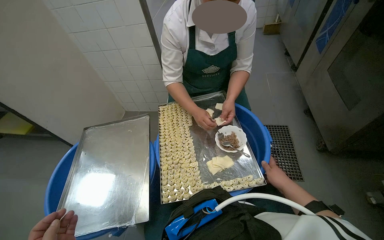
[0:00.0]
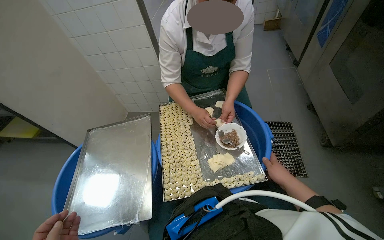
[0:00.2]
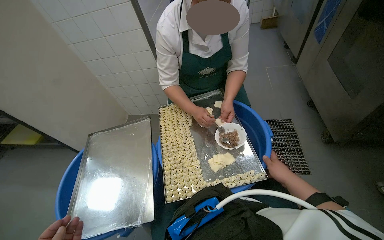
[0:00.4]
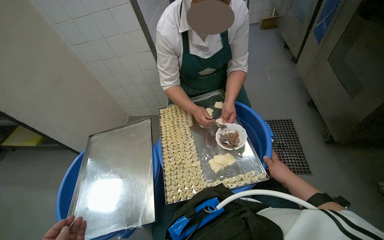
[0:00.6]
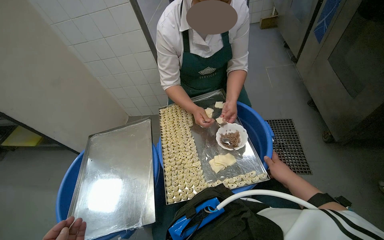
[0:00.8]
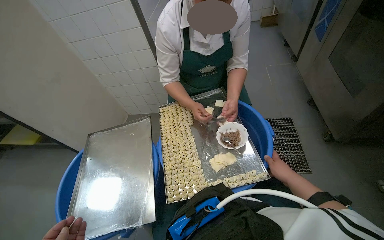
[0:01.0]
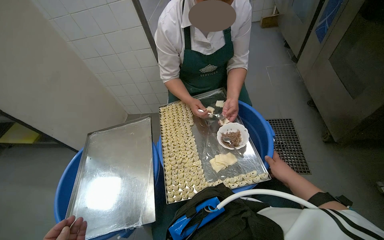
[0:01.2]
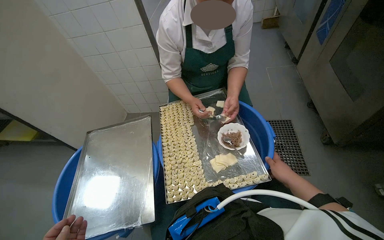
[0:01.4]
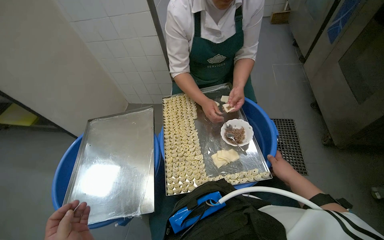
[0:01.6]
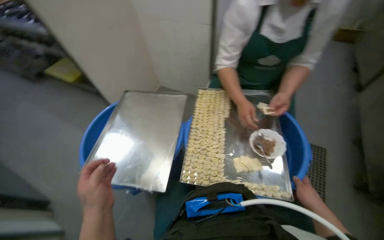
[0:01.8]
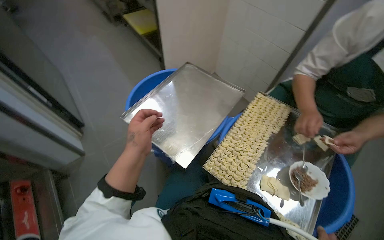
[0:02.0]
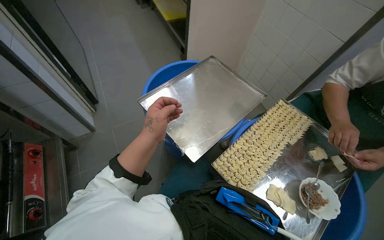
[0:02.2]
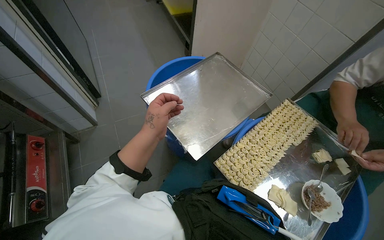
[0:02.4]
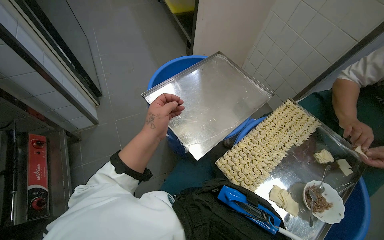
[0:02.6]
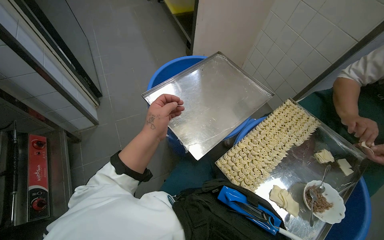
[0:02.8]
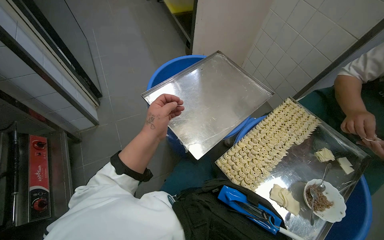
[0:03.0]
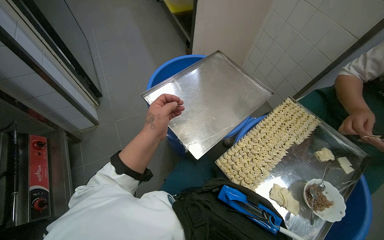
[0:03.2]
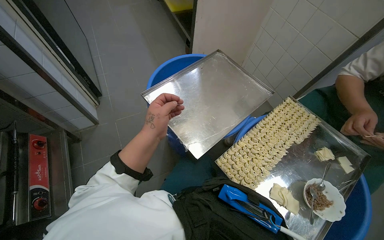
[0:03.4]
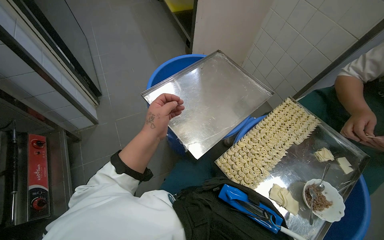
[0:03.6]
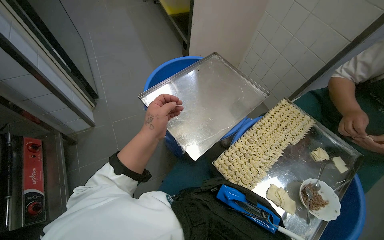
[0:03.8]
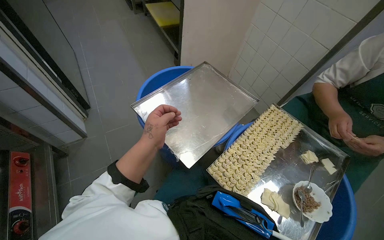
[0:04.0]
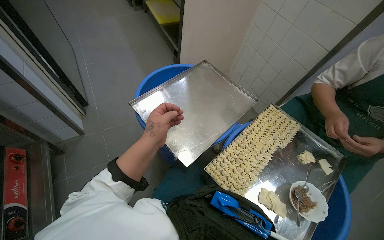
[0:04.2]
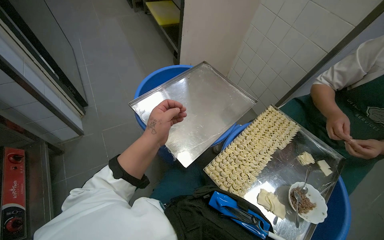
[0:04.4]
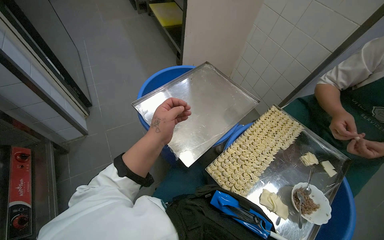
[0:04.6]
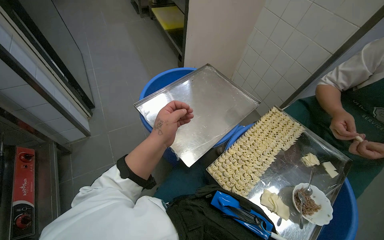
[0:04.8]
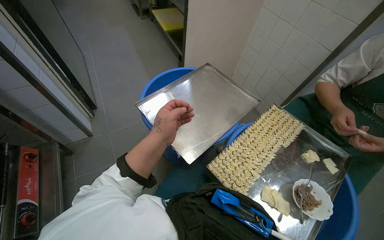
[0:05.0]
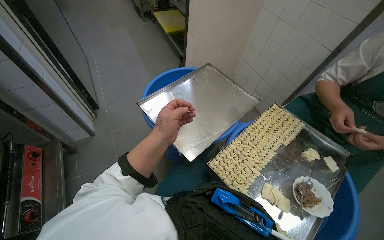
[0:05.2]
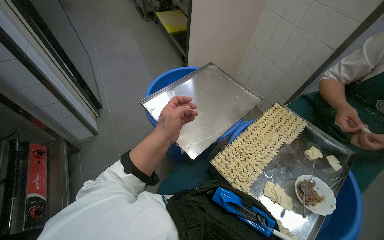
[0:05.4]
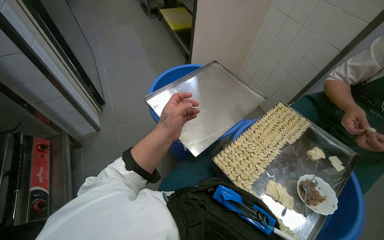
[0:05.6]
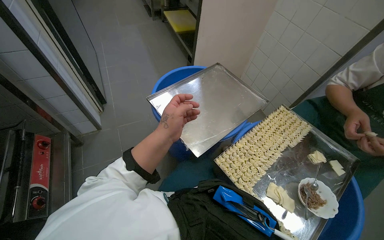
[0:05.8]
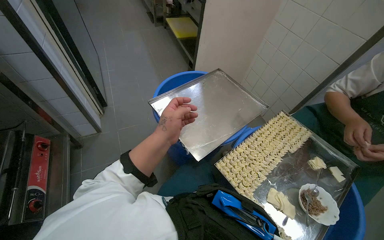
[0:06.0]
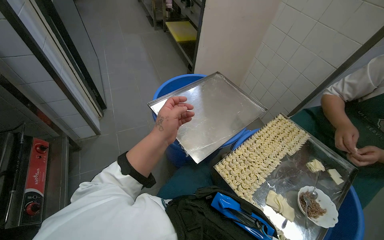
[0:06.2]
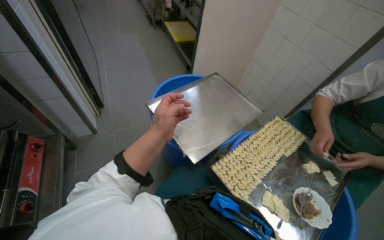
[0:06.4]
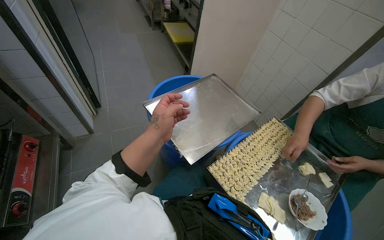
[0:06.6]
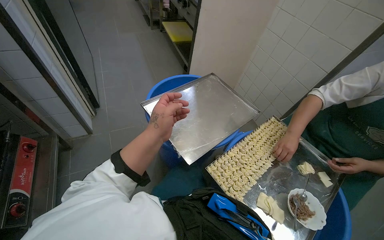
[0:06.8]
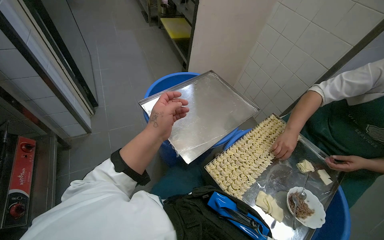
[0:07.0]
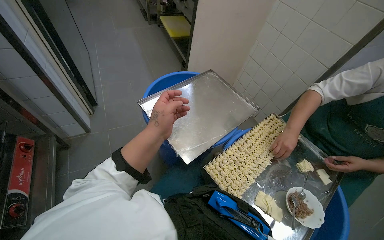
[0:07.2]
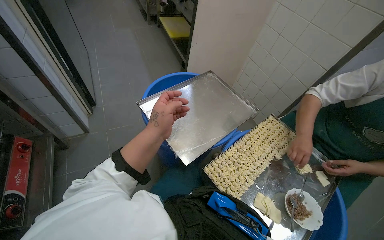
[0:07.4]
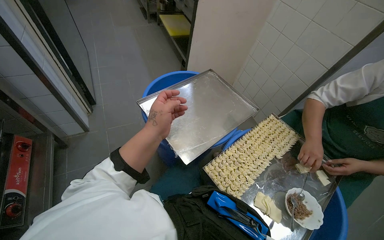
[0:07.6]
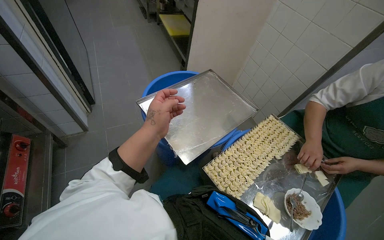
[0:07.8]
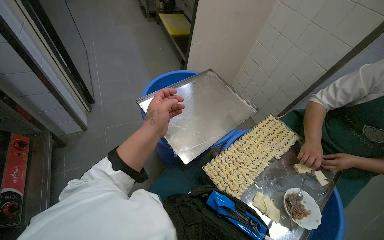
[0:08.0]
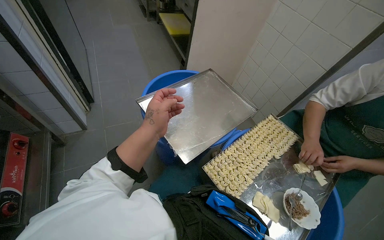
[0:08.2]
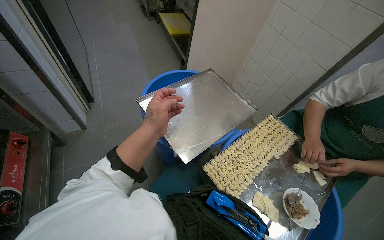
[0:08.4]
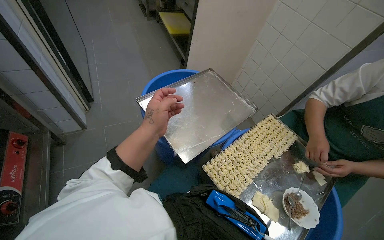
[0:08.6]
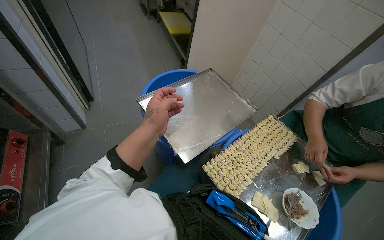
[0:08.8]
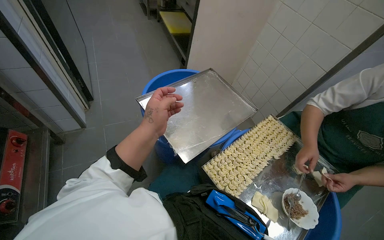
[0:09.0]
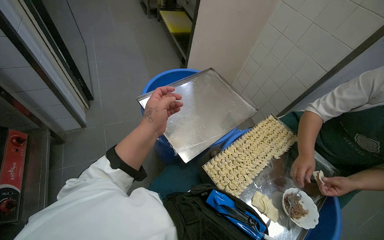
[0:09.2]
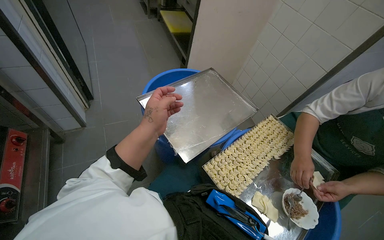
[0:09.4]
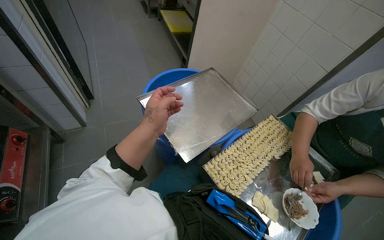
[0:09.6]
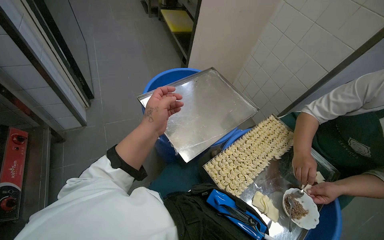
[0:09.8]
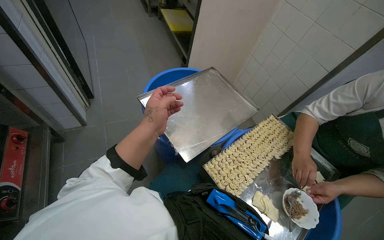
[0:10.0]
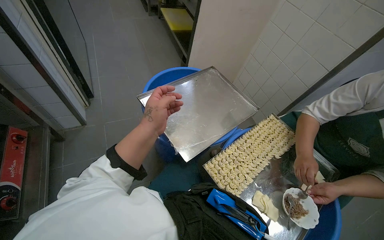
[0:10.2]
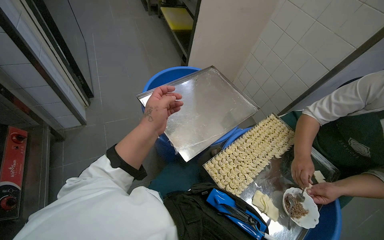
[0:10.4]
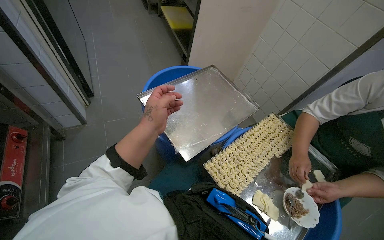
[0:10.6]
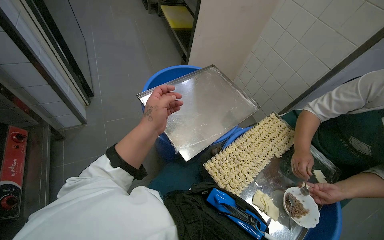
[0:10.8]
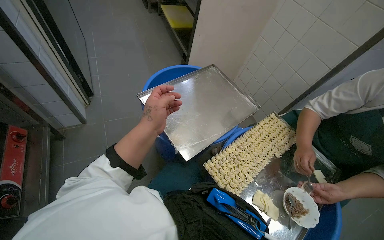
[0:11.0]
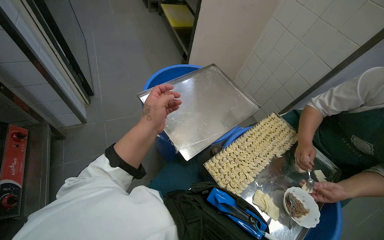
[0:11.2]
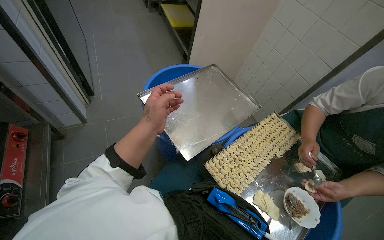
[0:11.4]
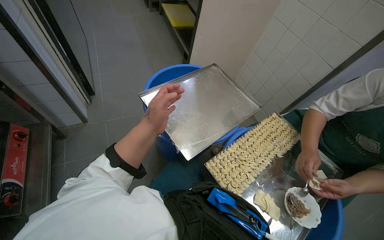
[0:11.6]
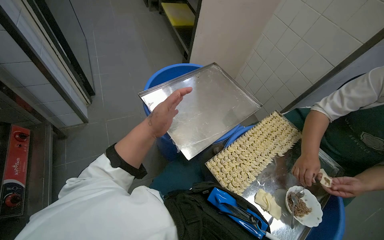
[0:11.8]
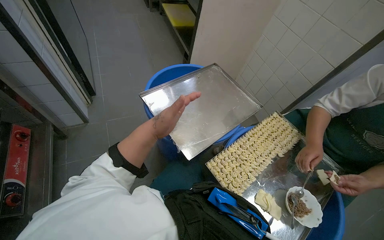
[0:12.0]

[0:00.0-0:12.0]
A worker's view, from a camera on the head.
Job: preparing food.
The whole recording: Filling dough pieces with meat. The worker continues to fill dough pieces with meat and shape them before placing them on a tray.
0:01.6 to 0:03.0: The head rotates some 60 degrees to the left.

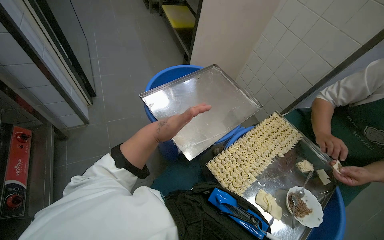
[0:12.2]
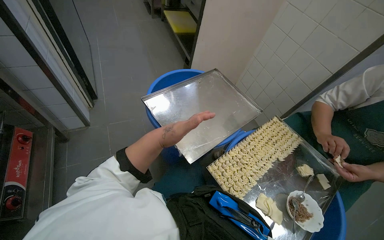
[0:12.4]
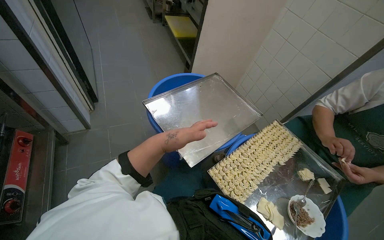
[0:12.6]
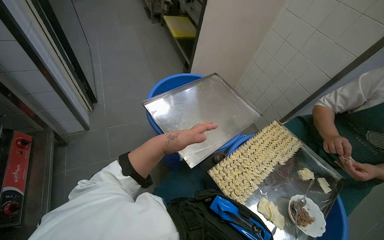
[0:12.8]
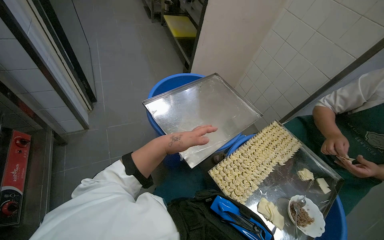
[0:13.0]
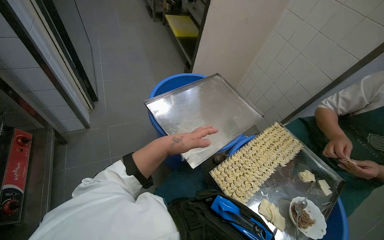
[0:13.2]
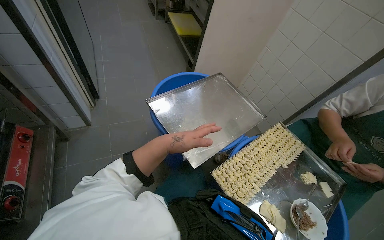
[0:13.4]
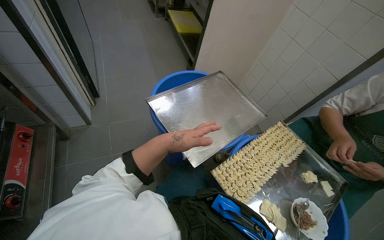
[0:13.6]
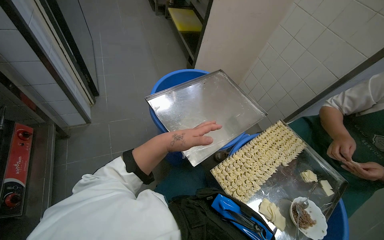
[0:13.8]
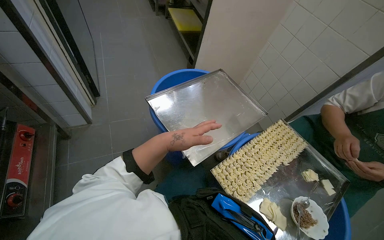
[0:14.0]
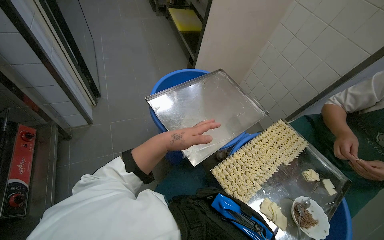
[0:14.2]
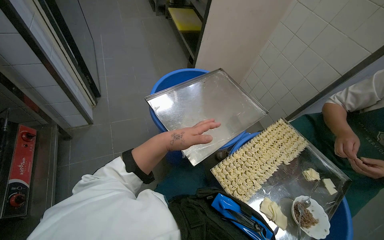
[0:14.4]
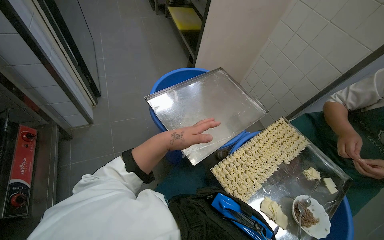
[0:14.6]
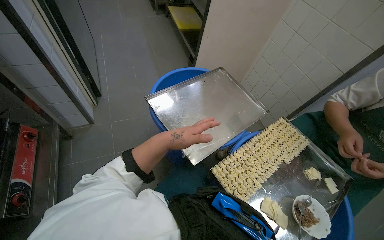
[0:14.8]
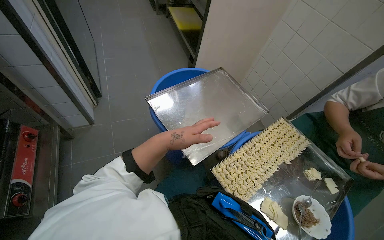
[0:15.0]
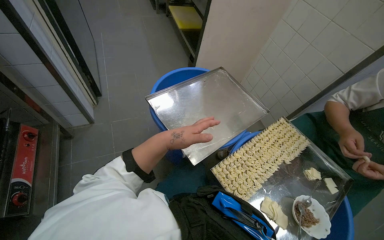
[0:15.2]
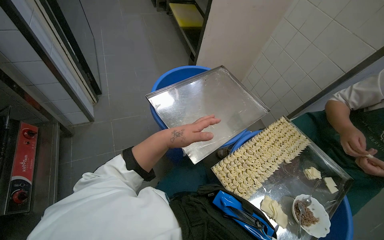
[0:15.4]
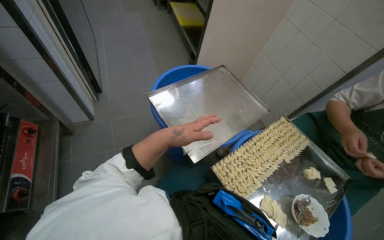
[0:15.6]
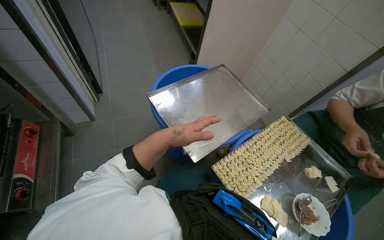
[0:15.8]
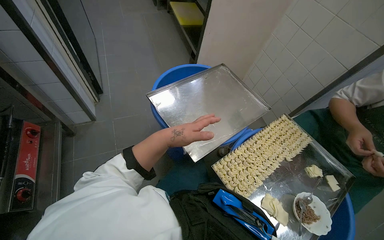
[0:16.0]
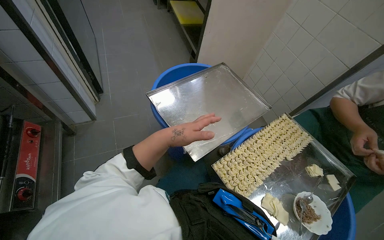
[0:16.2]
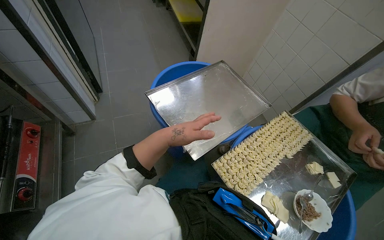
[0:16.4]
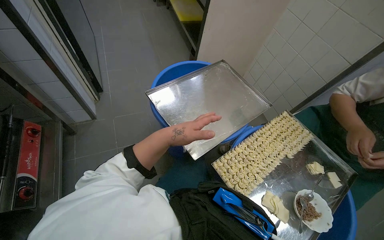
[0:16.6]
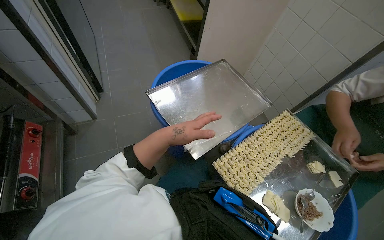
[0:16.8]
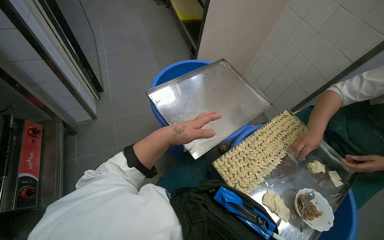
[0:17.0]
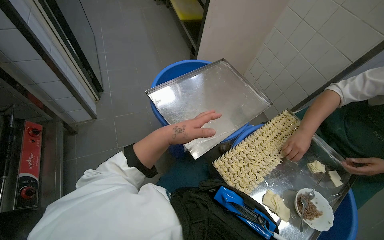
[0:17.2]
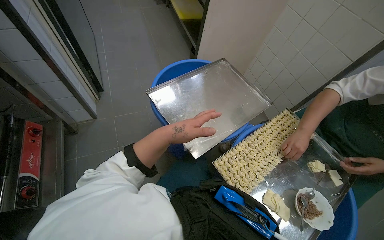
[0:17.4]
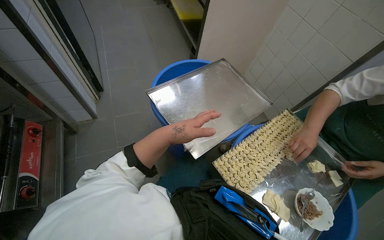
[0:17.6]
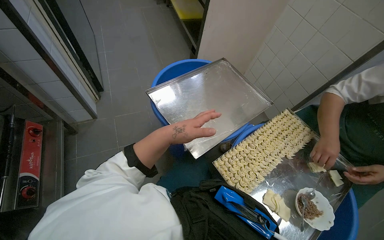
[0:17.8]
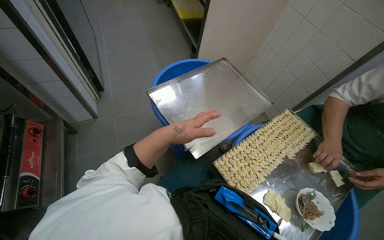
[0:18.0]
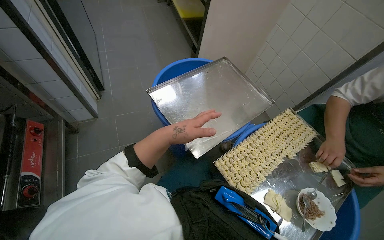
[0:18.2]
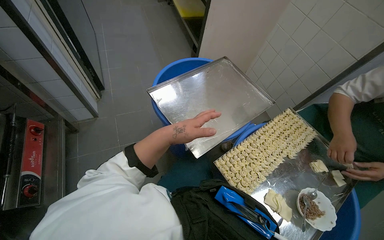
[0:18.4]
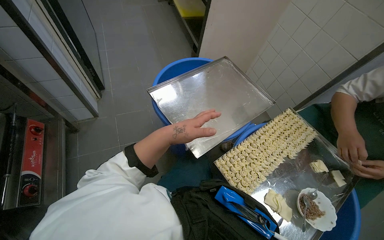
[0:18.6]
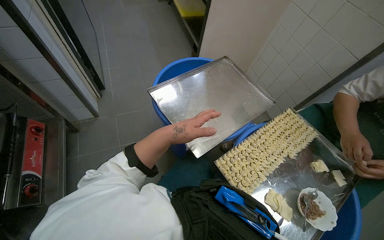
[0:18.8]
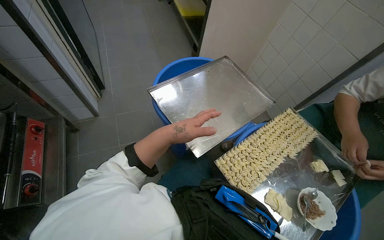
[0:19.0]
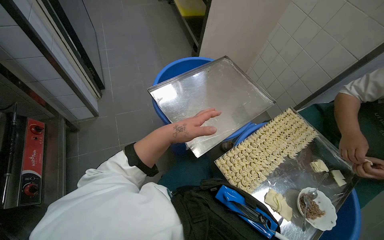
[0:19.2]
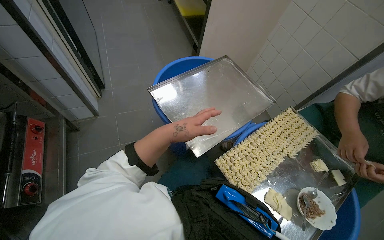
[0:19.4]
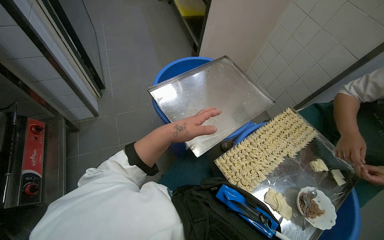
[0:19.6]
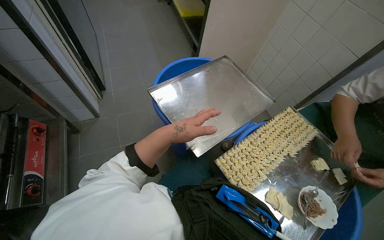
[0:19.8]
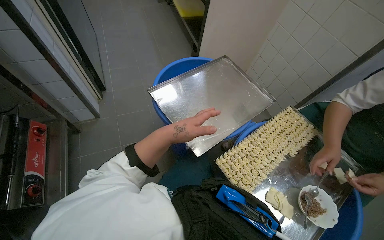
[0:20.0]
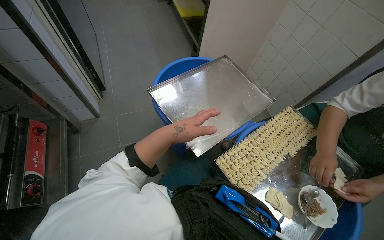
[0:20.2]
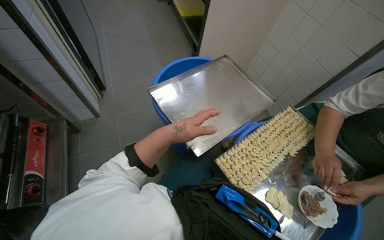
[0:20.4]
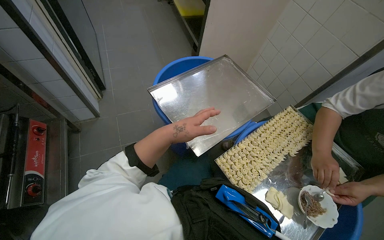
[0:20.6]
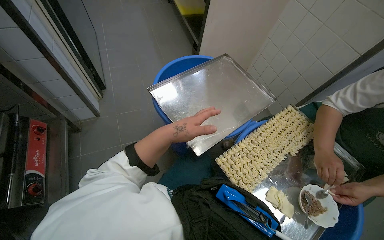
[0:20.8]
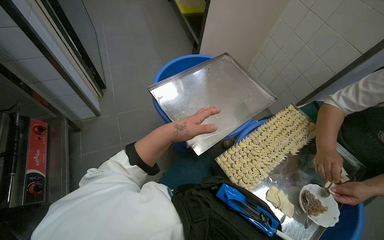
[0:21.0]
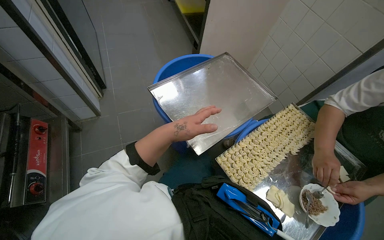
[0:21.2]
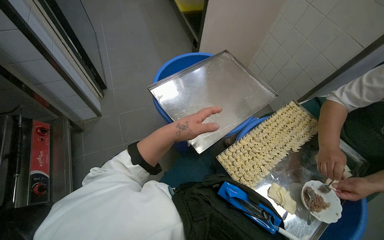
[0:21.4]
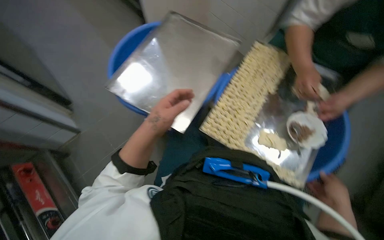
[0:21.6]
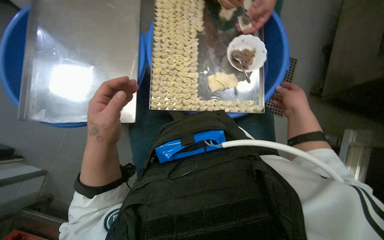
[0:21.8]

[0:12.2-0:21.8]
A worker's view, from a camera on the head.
Job: preparing food.
The whole recording: Filling dough pieces with meat. The worker continues to fill dough pieces with meat and shape them before placing them on a tray.
0:17.0 to 0:18.6: The camera pitches upward, by approximately 15 degrees.
0:20.2 to 0:21.8: The head rotates some 55 degrees to the right. The camera pitches downward, by roughly 25 degrees.